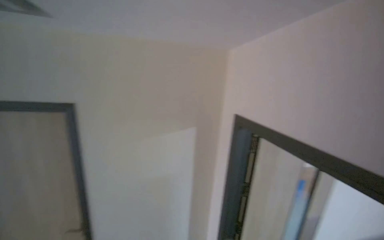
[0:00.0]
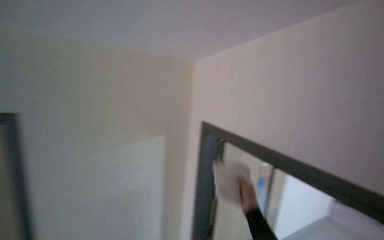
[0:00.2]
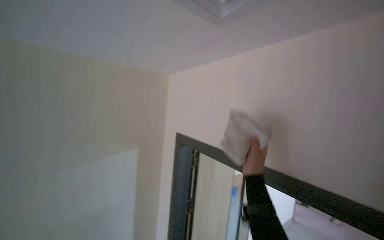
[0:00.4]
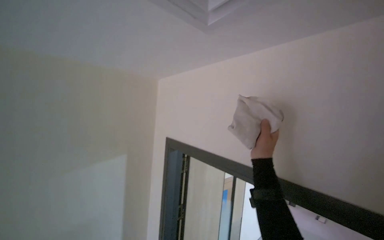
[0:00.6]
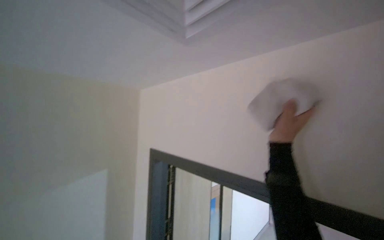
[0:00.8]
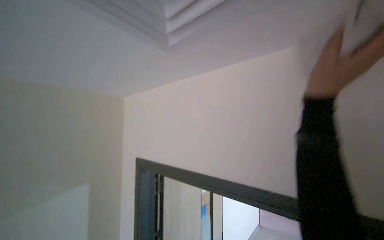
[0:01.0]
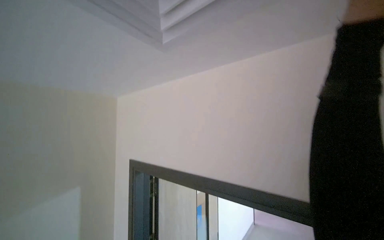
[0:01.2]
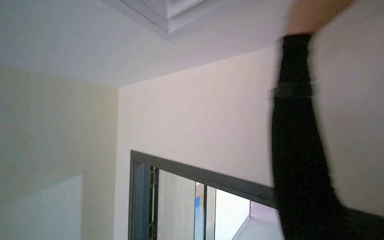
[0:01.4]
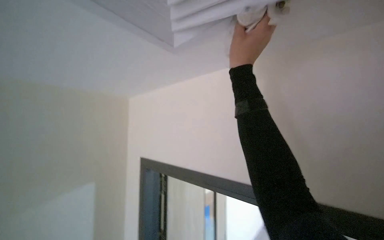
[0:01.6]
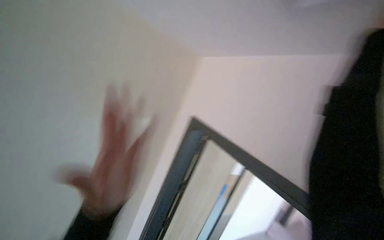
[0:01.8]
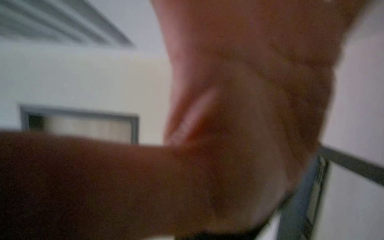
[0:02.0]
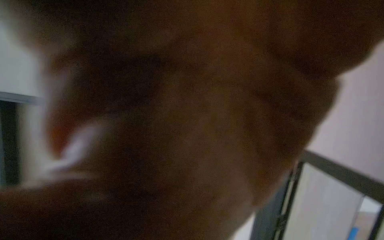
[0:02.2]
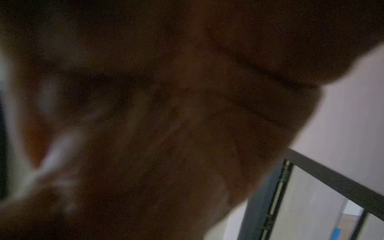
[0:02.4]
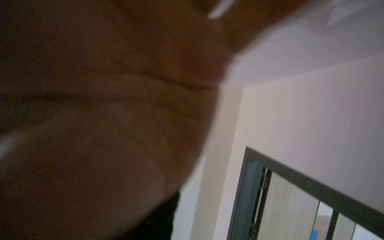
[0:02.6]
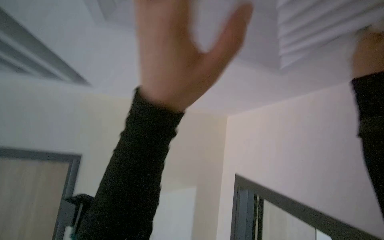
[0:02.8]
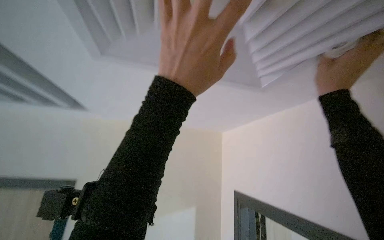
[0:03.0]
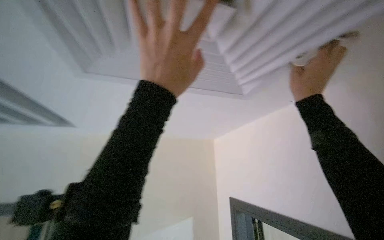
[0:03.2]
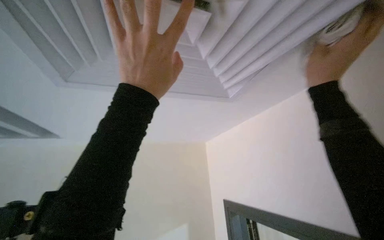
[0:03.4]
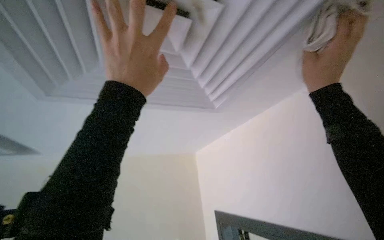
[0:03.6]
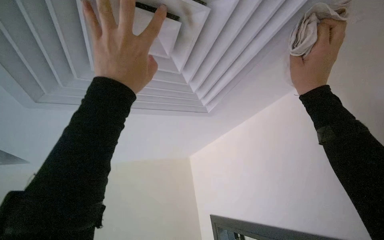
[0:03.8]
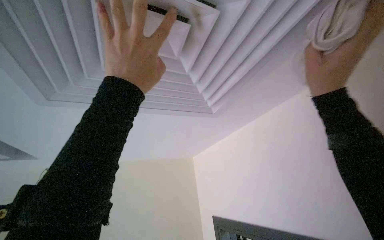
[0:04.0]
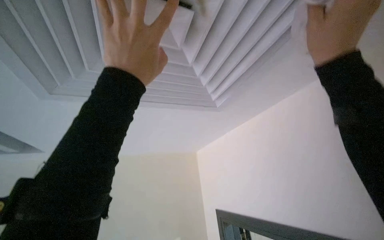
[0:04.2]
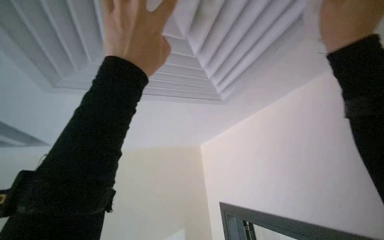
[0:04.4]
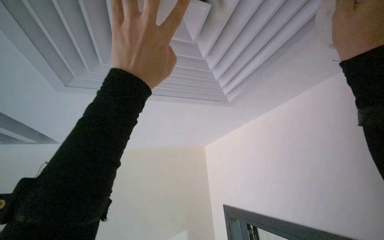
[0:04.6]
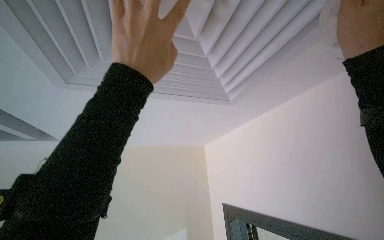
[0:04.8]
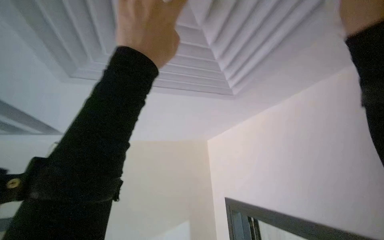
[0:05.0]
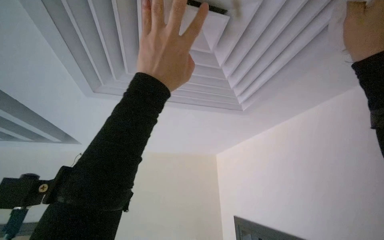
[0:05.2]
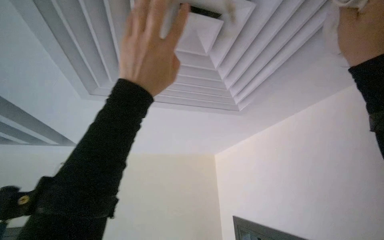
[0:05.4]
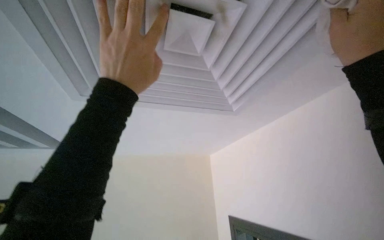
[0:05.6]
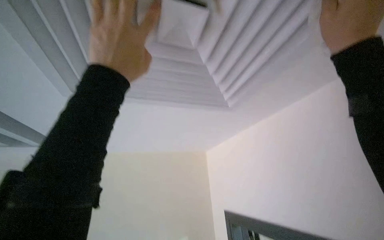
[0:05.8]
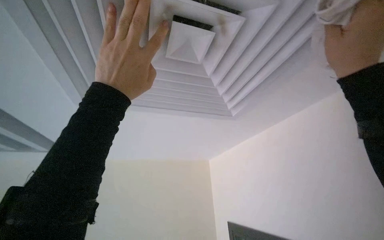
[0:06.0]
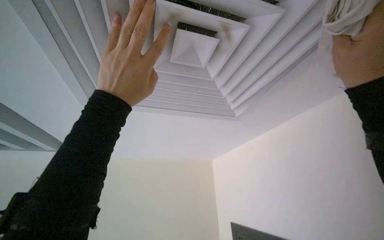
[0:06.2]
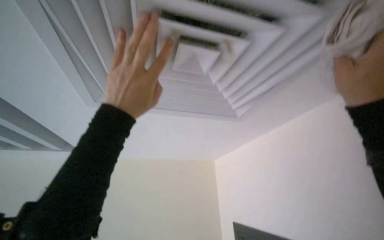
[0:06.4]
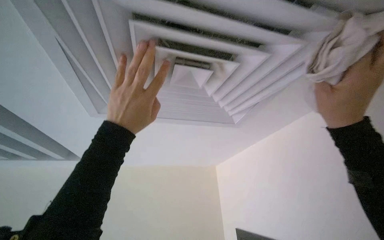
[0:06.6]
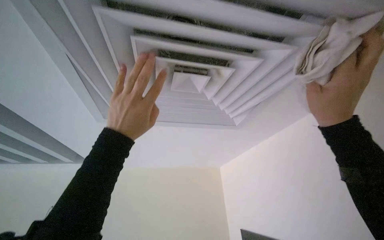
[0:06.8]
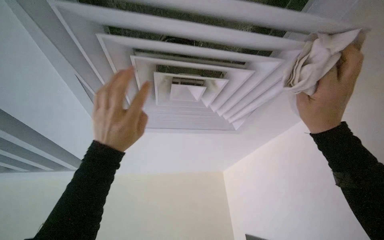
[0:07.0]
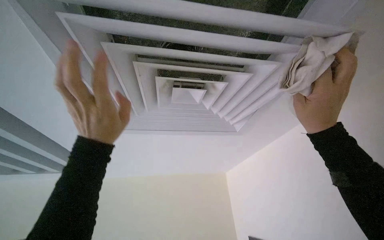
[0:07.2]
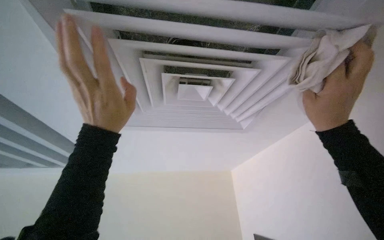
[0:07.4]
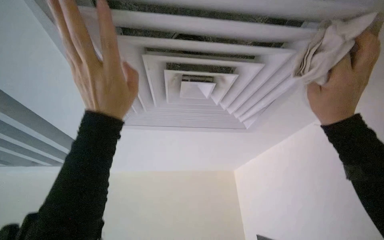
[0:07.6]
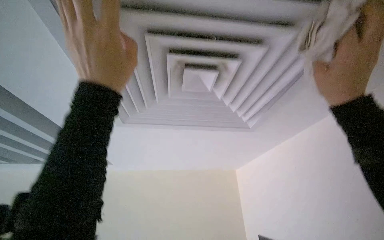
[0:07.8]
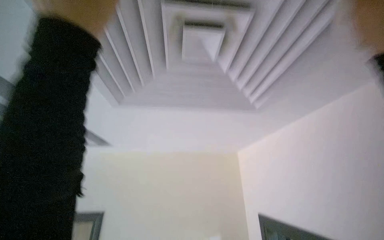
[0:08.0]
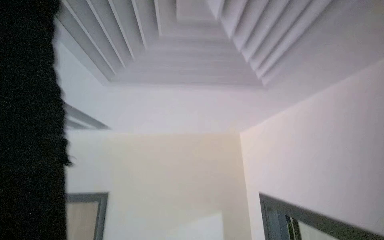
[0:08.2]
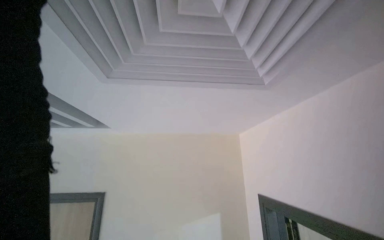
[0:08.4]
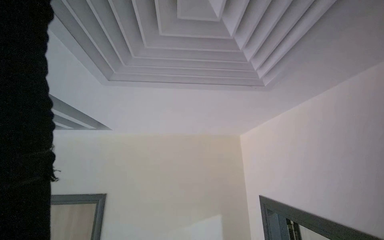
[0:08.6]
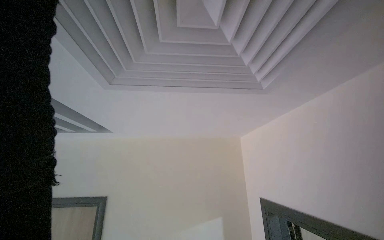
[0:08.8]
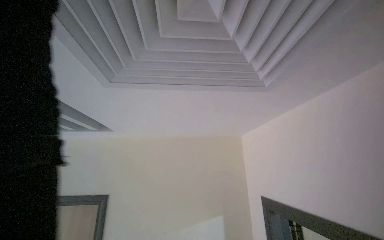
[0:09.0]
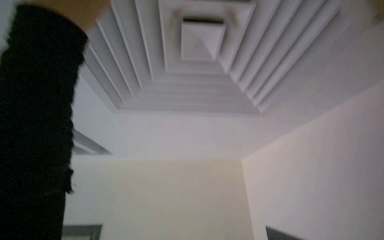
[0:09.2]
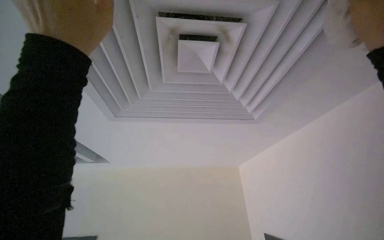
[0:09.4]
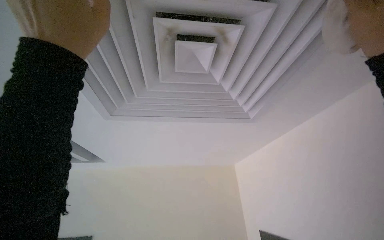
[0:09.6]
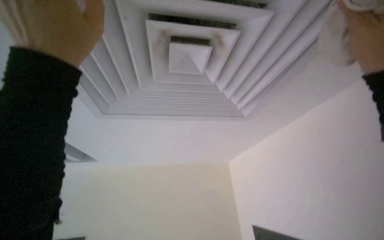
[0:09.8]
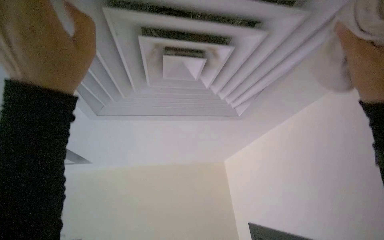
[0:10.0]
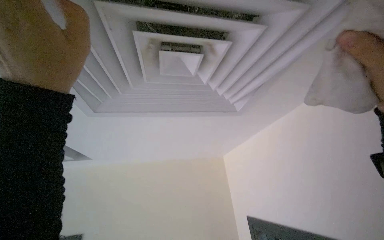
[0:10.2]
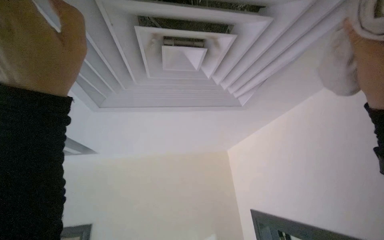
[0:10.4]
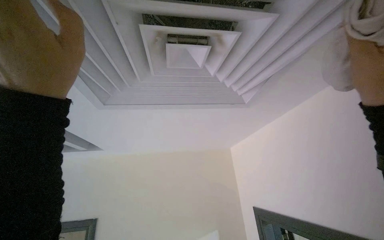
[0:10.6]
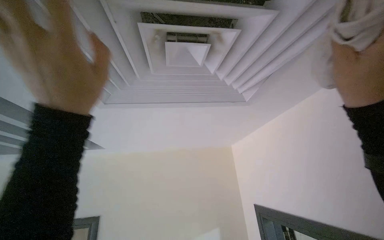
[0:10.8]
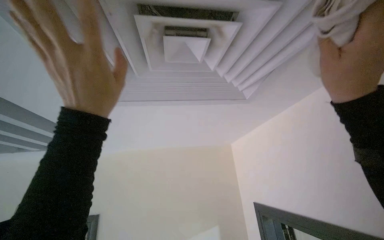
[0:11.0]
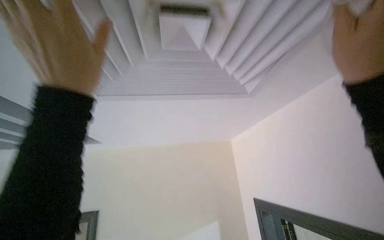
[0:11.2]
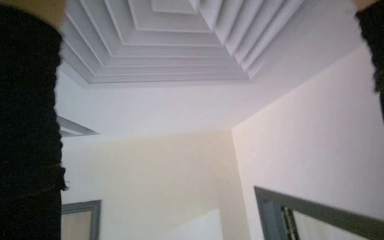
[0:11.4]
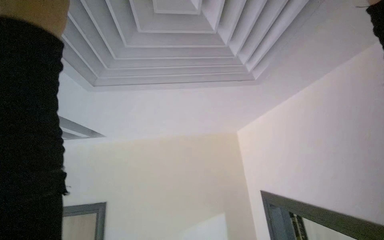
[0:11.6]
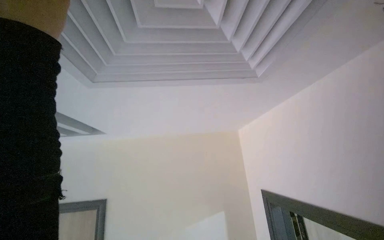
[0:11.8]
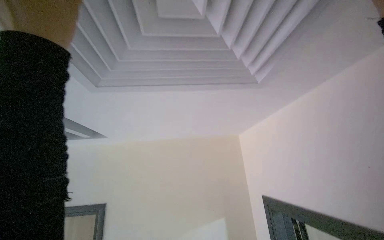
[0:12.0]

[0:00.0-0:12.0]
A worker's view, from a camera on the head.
Job: wiping surfaces.
The whole recording: Wiping ceiling vents. The worker wipes multiple ceiling vents with a cloth.
0:00.0 to 0:01.6: The camera is aimed approximately 25 degrees further to the right. The view tips upward by about 10 degrees.
0:06.0 to 0:07.6: The hands stay close to where they were, moving slightly.

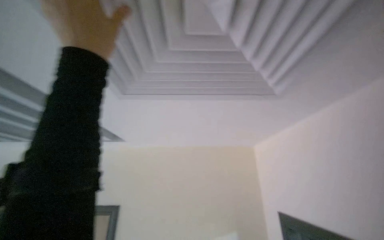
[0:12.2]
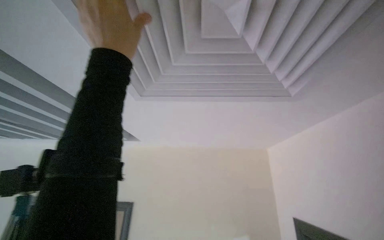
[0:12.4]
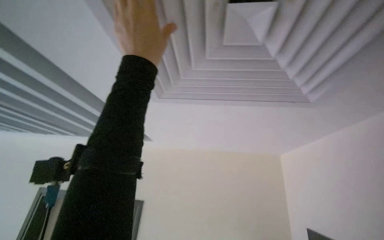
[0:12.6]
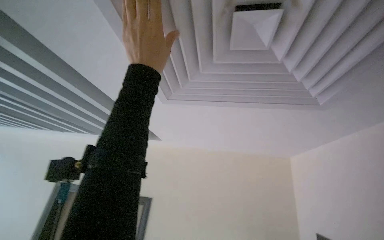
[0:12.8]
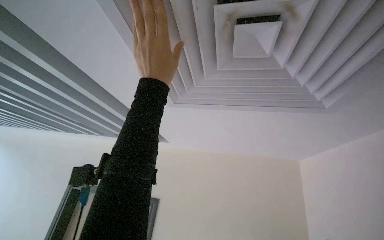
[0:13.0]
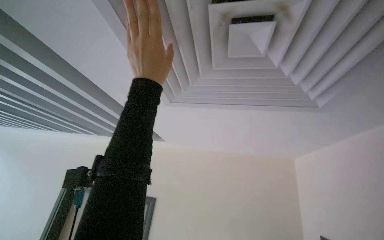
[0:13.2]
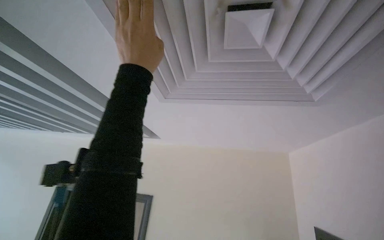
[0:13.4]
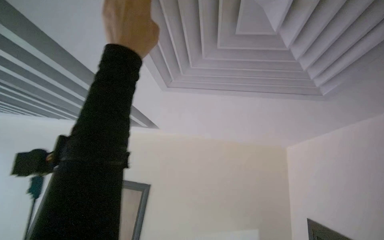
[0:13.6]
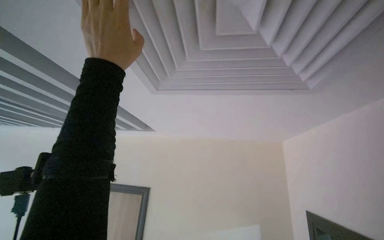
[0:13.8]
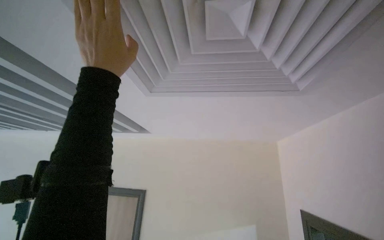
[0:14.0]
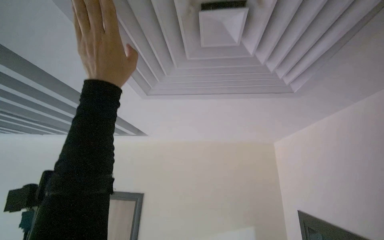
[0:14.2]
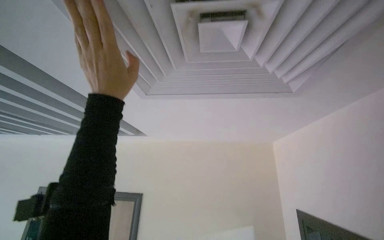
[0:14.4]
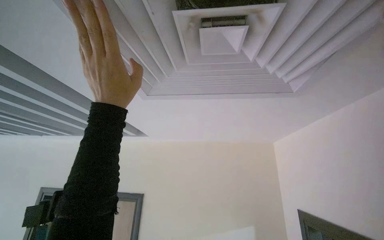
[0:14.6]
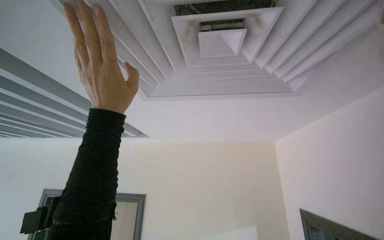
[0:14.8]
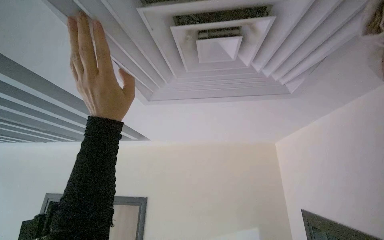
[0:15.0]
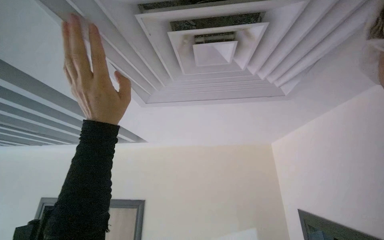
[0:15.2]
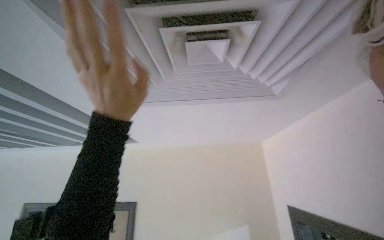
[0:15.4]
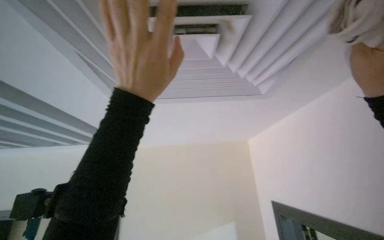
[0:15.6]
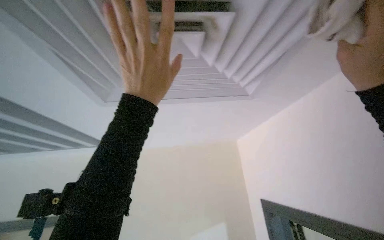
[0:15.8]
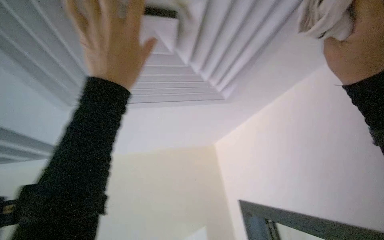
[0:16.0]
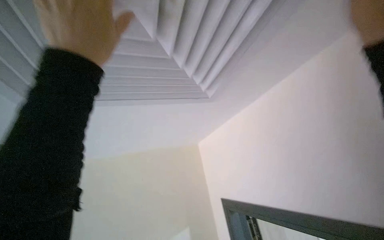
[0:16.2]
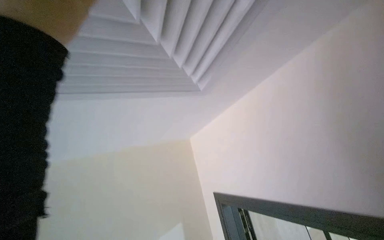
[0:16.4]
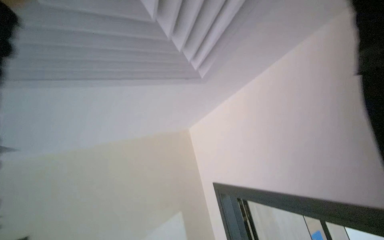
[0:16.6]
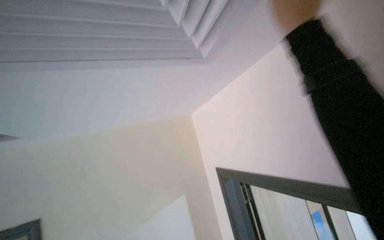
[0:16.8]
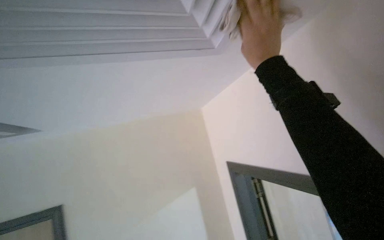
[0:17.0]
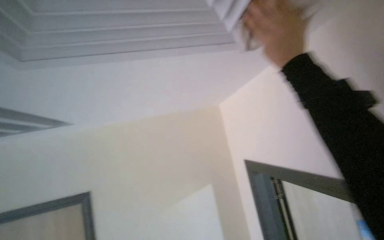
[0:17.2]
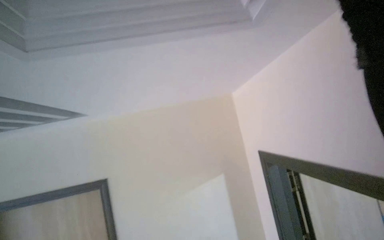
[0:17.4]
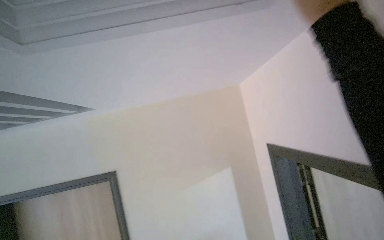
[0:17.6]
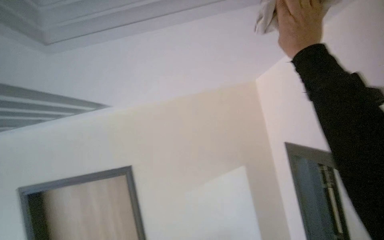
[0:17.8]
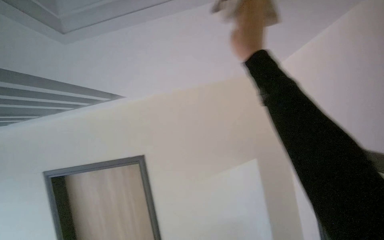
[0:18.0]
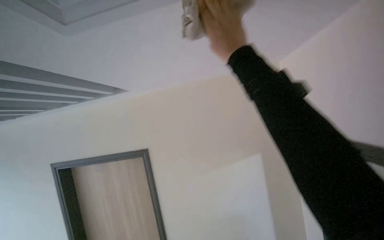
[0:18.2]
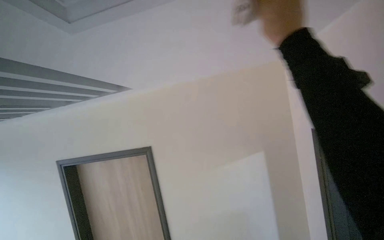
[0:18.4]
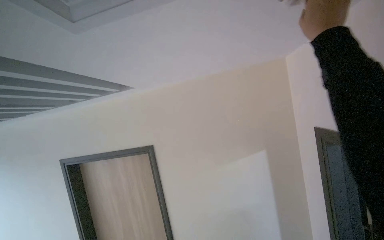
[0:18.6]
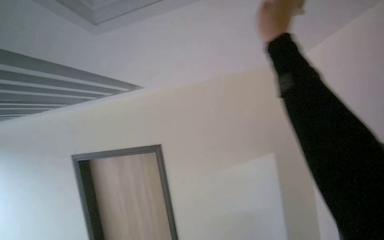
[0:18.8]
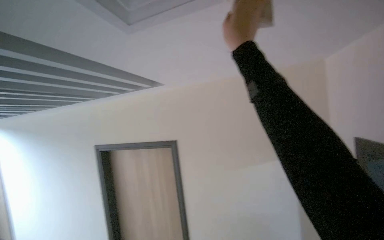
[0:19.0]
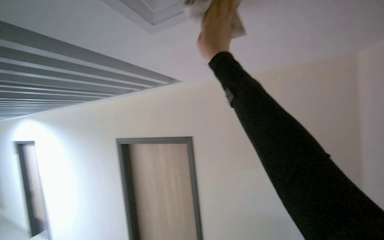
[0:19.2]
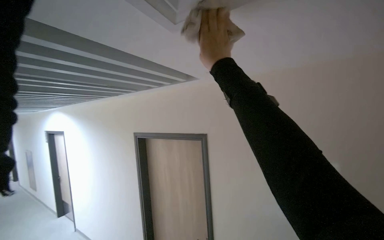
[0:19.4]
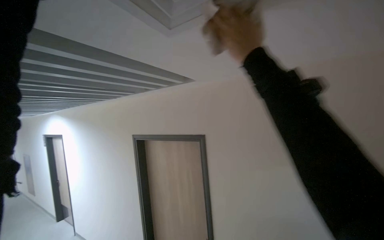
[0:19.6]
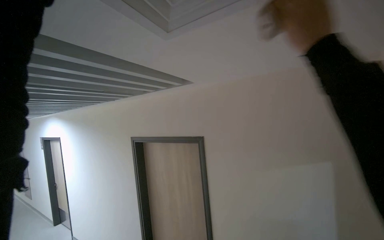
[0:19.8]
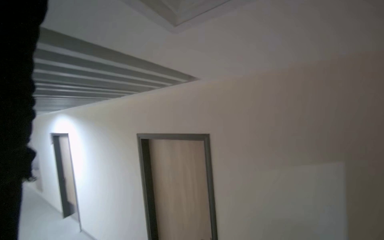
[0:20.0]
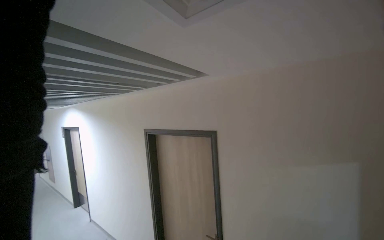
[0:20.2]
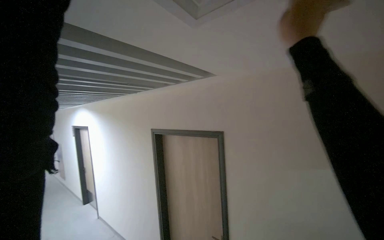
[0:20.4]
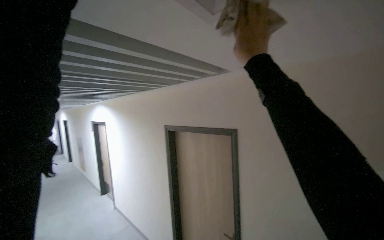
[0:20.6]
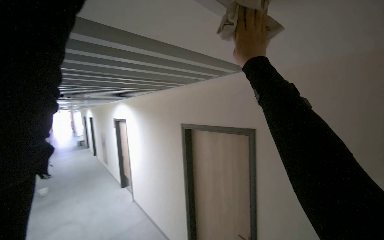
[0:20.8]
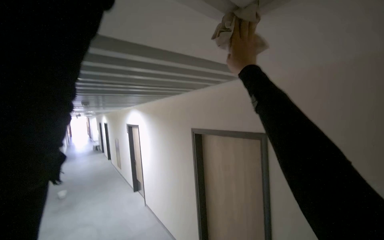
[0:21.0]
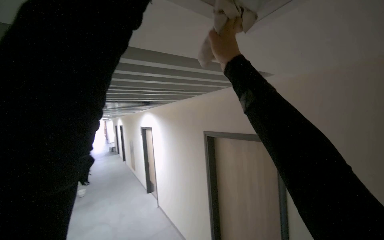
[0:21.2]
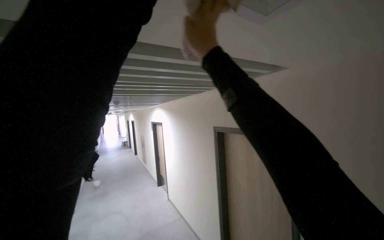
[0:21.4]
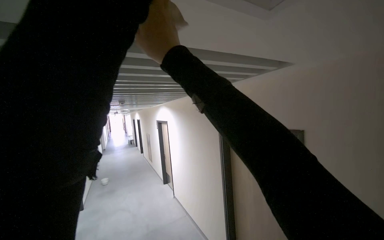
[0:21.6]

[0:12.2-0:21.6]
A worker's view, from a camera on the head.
Job: wiping surfaces.
The whole recording: Wiping ceiling vents. The worker wipes multiple ceiling vents with a cloth.
0:15.4 to 0:17.0: The view swings roughly 20 degrees to the right.
0:17.0 to 0:18.4: The view pans to the left by roughly 25 degrees. The wearer looks roughly 15 degrees further downward.
0:18.4 to 0:20.0: The view pans to the left by about 20 degrees.
0:20.0 to 0:21.6: The camera sweeps to the left, by approximately 30 degrees.
